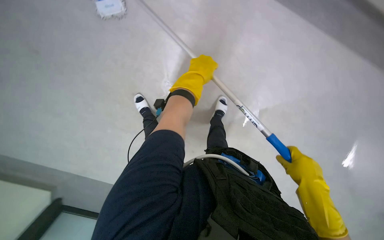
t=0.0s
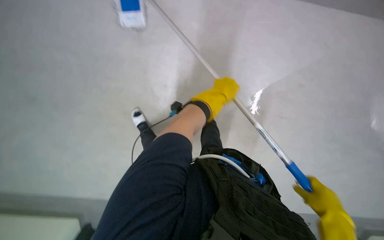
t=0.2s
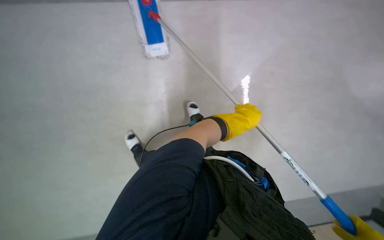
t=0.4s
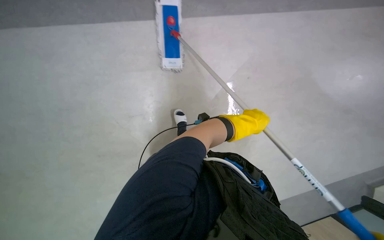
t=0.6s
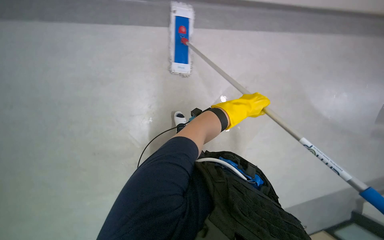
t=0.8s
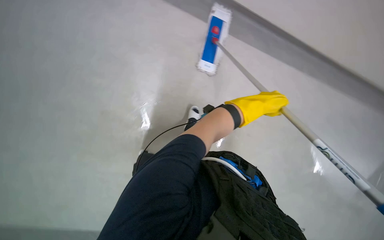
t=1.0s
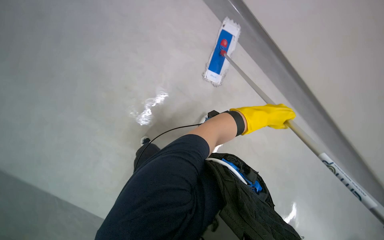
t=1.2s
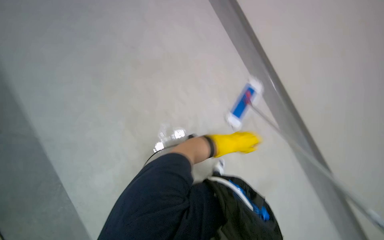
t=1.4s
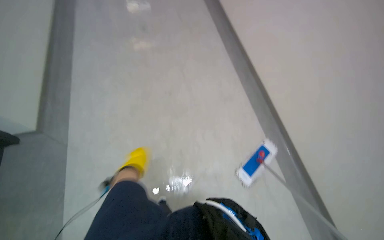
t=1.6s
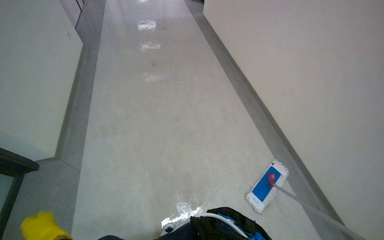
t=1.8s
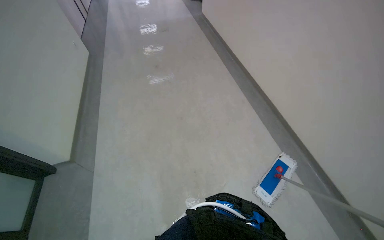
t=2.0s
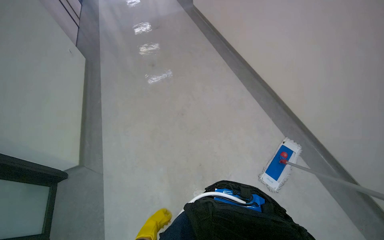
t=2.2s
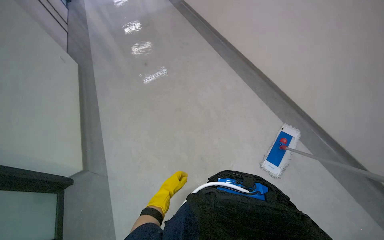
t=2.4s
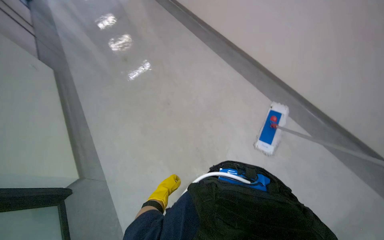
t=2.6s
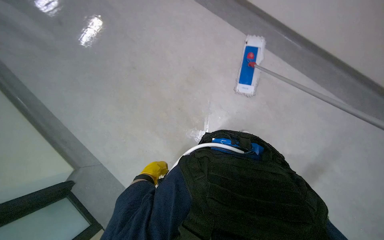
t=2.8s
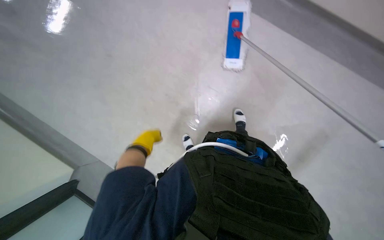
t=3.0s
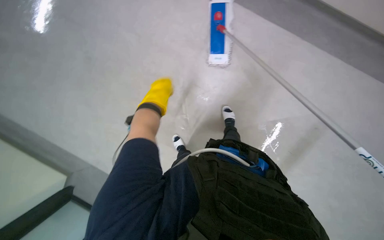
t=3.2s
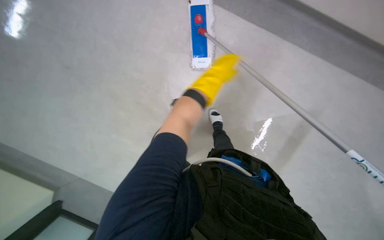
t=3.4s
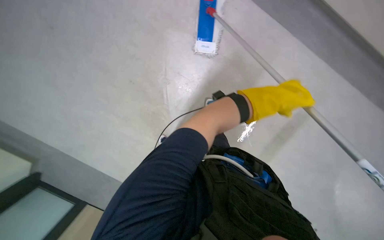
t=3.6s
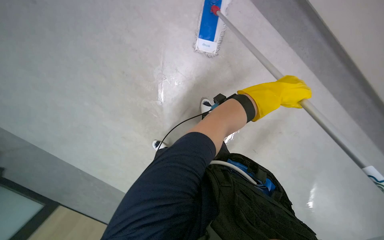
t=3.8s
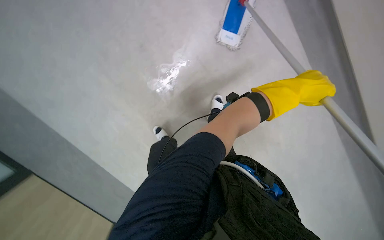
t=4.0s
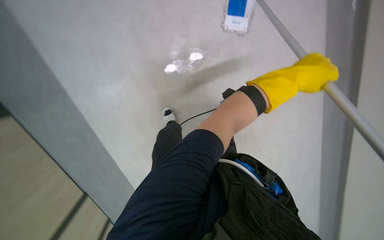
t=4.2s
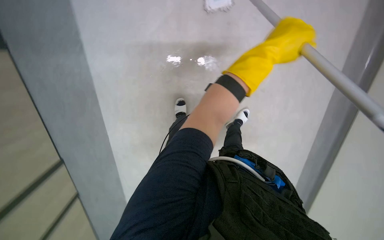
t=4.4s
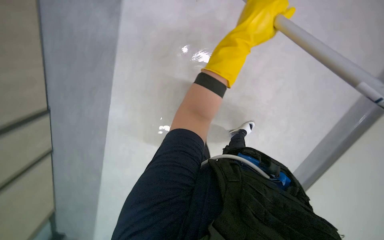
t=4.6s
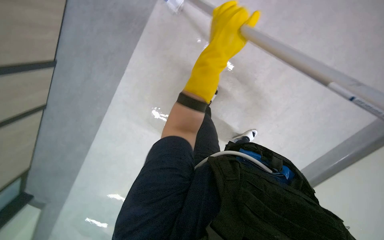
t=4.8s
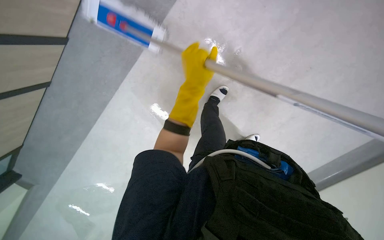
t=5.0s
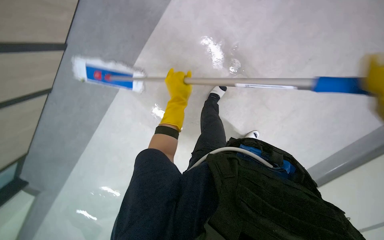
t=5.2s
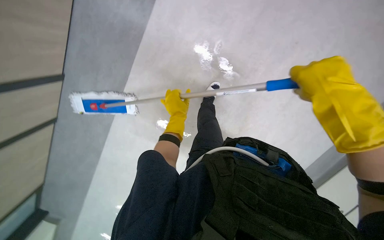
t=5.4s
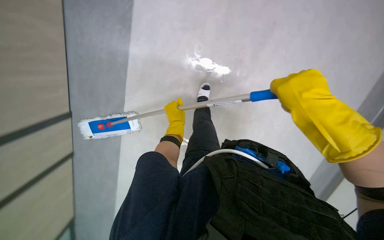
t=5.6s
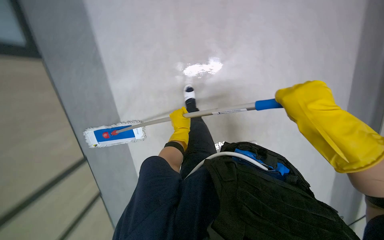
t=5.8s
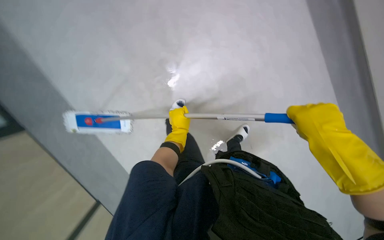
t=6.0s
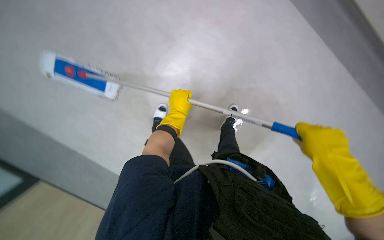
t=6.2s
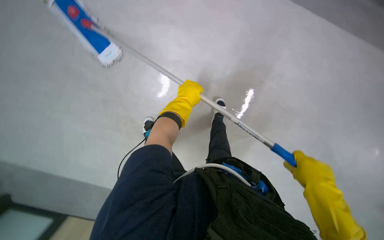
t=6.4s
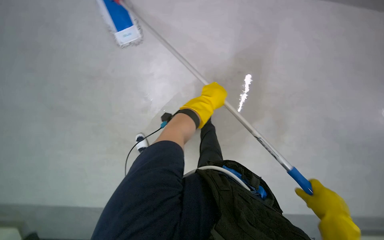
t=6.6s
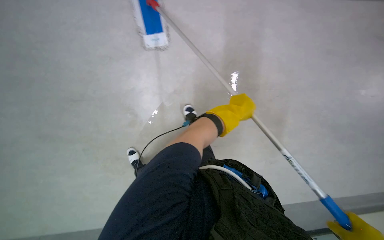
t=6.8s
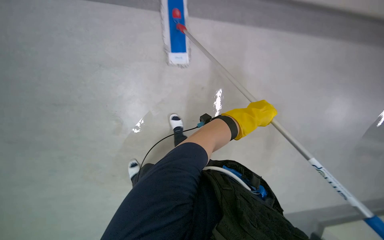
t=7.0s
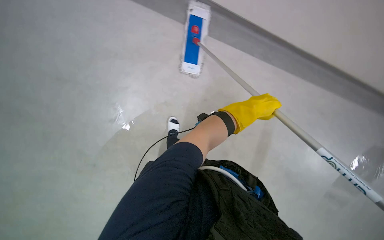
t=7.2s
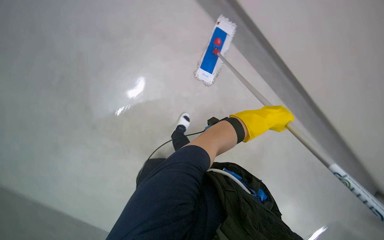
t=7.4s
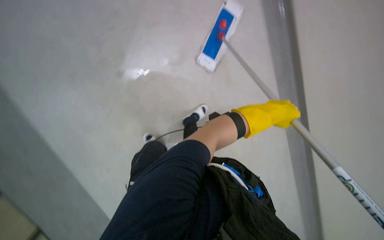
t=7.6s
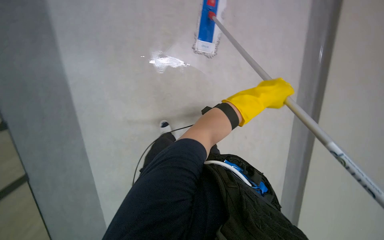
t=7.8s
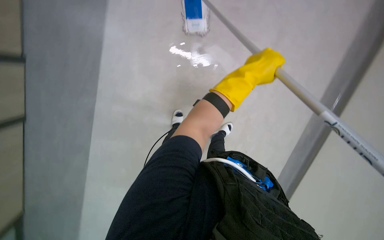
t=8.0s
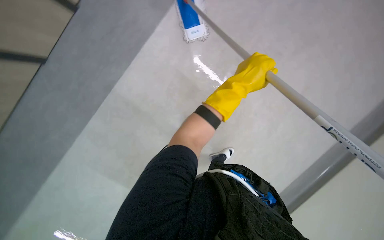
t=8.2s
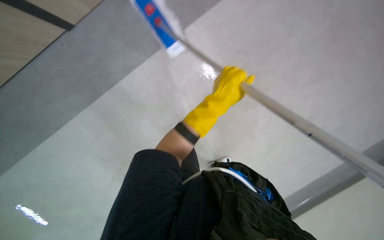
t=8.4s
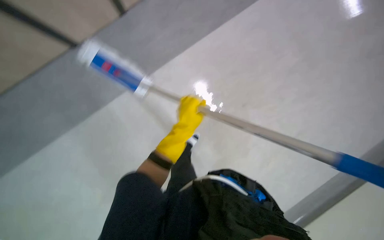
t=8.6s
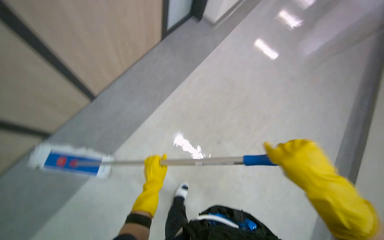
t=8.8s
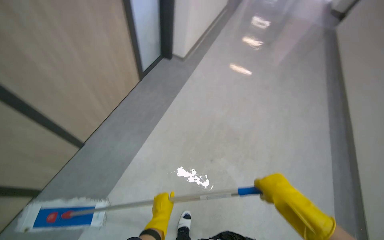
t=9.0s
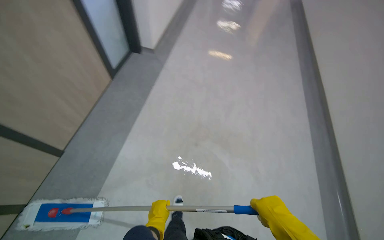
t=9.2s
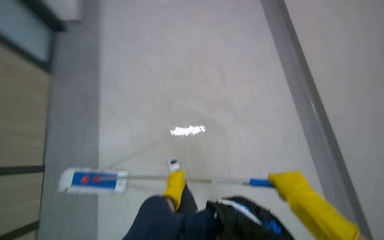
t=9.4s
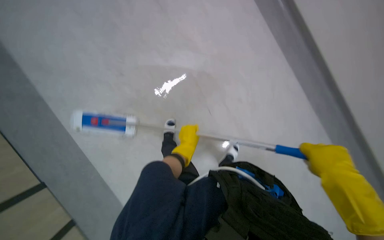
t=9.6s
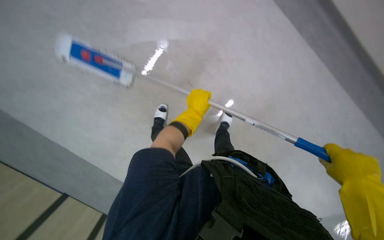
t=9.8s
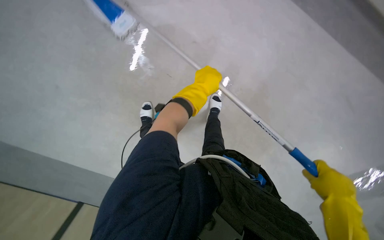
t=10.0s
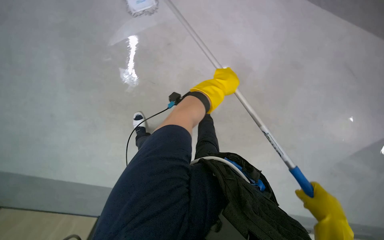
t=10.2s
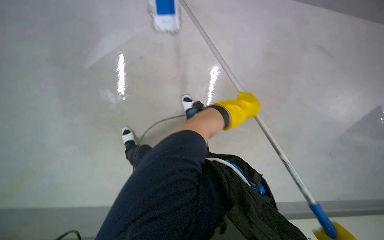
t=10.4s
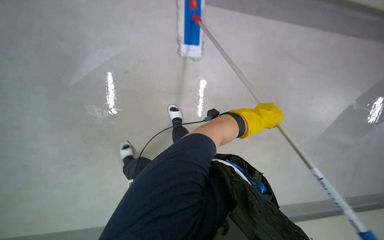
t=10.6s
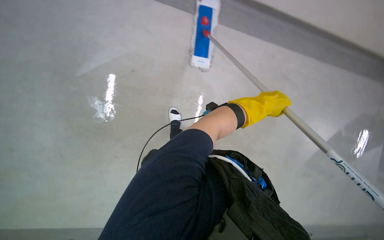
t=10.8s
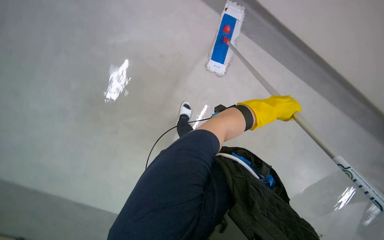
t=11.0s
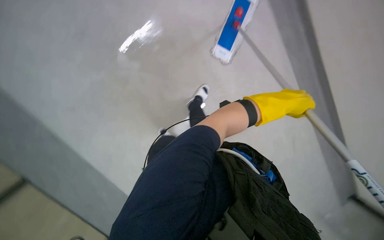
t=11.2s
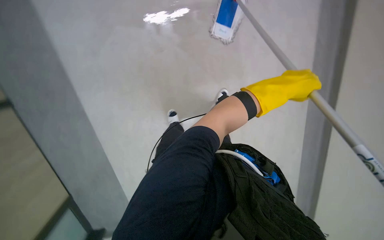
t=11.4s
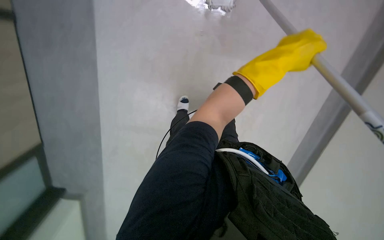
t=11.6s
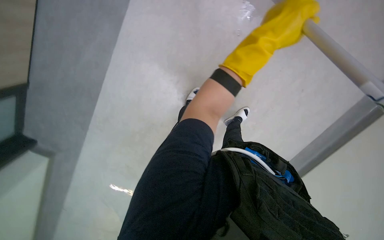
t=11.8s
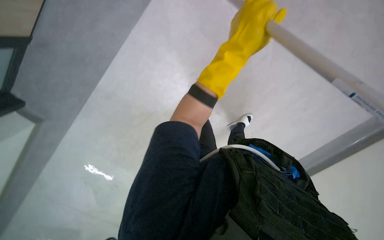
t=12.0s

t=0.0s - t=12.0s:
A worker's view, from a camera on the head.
Job: mopping floor.
The whole recording: Mopping hallway floor. The worker mops the hallway floor with a long-handled mop.
t=0.0s - t=1.6s: The wearer's head swings some 35 degrees to the left. The camera pitches upward, by roughly 50 degrees.
t=1.6s - t=3.0s: The view tilts roughly 25 degrees downward. Everything in view rotates some 50 degrees counterclockwise.
t=3.0s - t=4.4s: The camera pitches downward, by roughly 20 degrees.
t=4.4s - t=6.0s: The wearer looks about 25 degrees further downward.
t=6.0s - t=7.6s: The view swings approximately 20 degrees to the right. The scene rotates clockwise by some 50 degrees.
t=7.6s - t=9.0s: The left hand is displaced down the picture and to the left by some 35 cm.
t=10.4s - t=12.0s: The left hand moves to the left, about 15 cm.

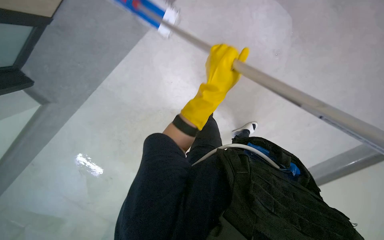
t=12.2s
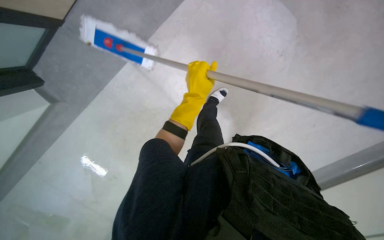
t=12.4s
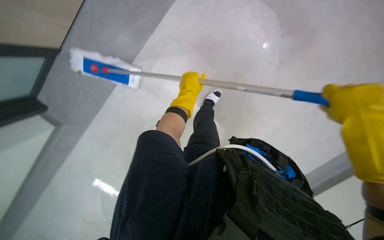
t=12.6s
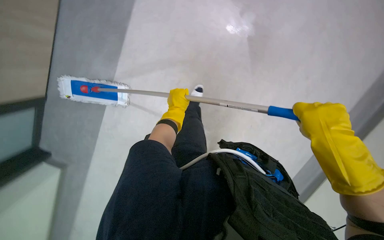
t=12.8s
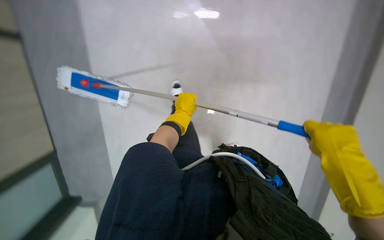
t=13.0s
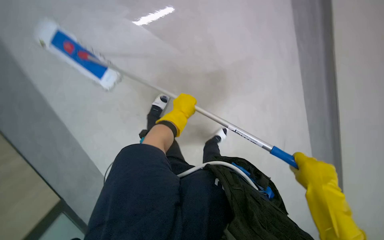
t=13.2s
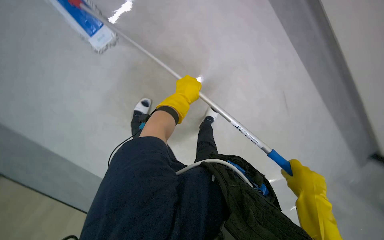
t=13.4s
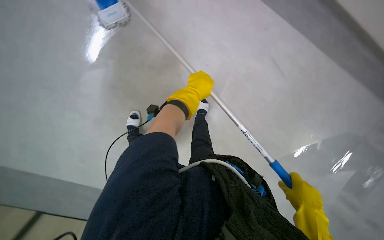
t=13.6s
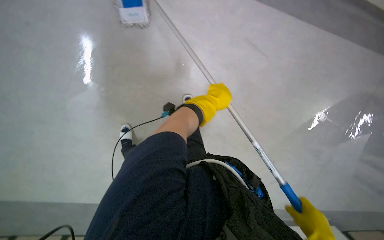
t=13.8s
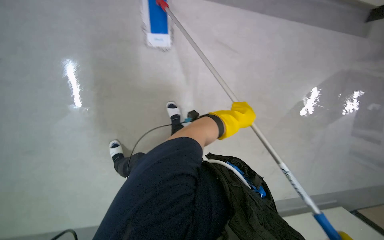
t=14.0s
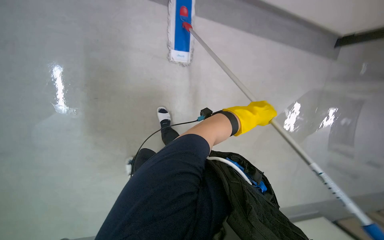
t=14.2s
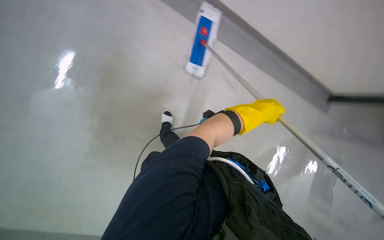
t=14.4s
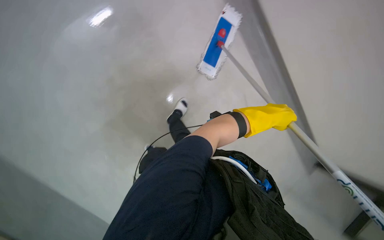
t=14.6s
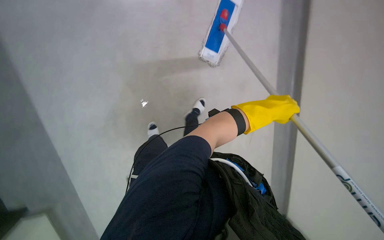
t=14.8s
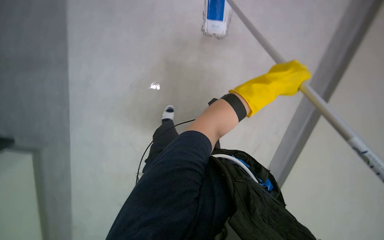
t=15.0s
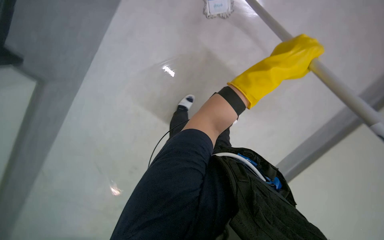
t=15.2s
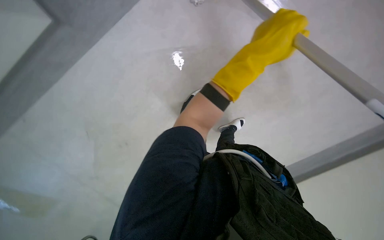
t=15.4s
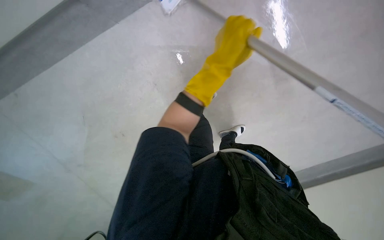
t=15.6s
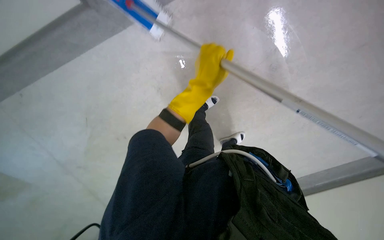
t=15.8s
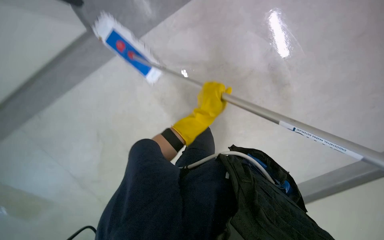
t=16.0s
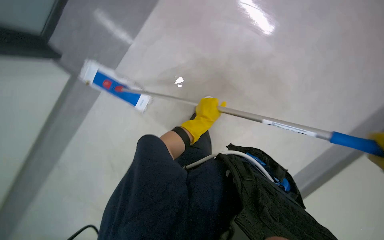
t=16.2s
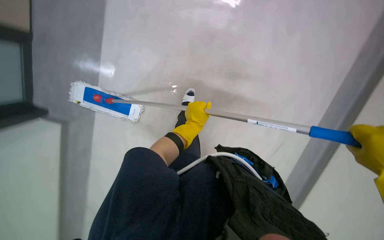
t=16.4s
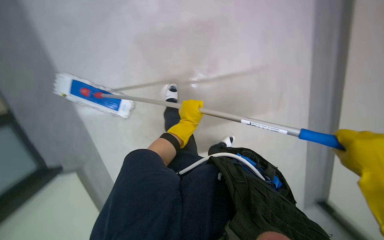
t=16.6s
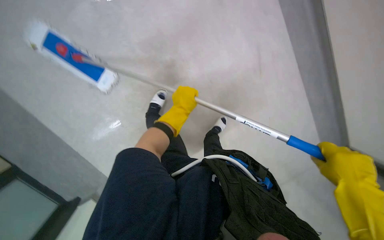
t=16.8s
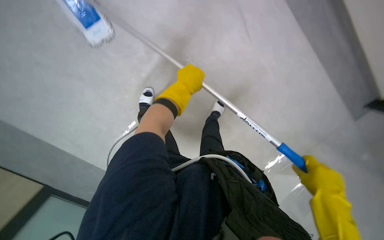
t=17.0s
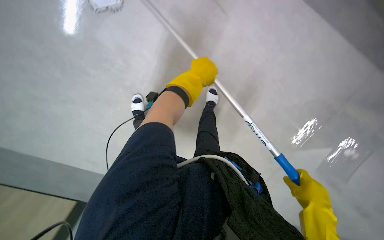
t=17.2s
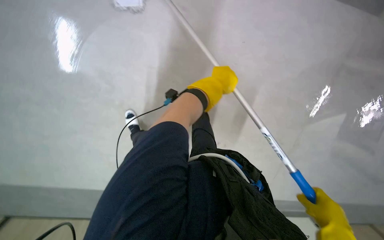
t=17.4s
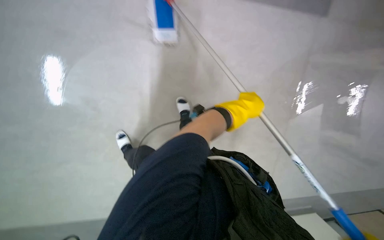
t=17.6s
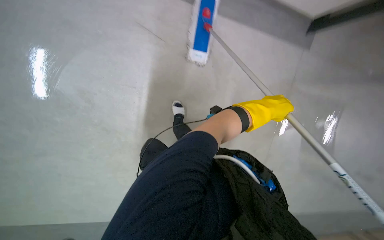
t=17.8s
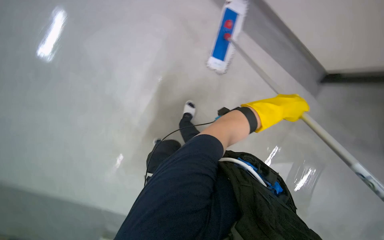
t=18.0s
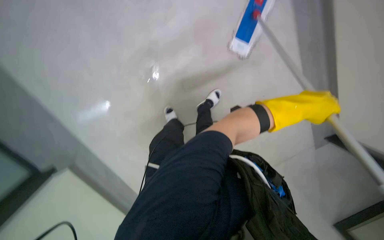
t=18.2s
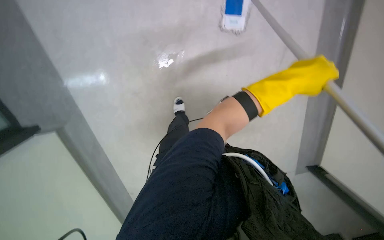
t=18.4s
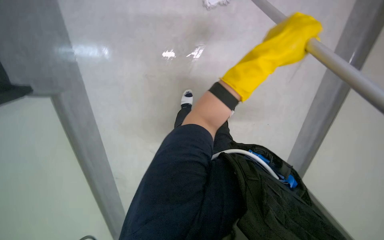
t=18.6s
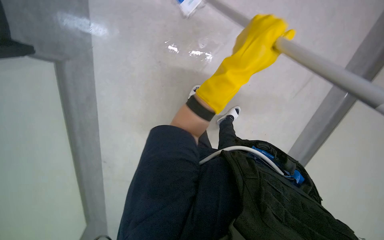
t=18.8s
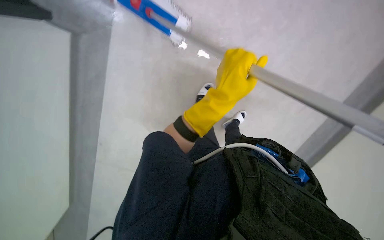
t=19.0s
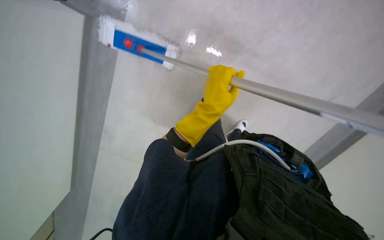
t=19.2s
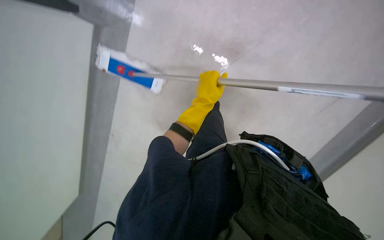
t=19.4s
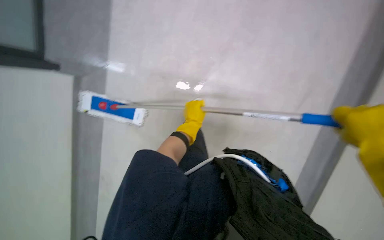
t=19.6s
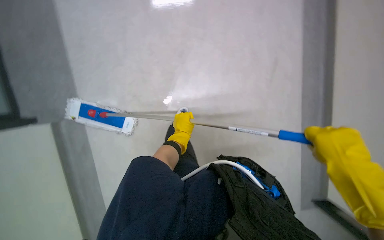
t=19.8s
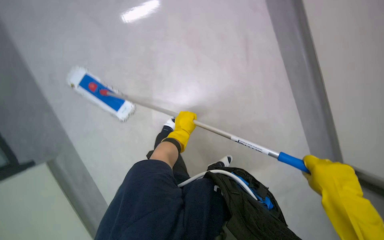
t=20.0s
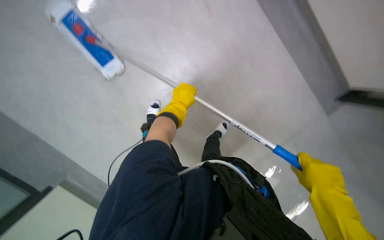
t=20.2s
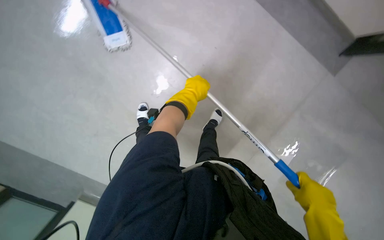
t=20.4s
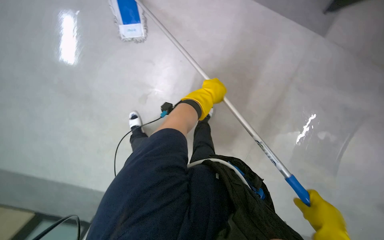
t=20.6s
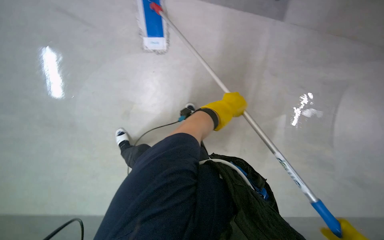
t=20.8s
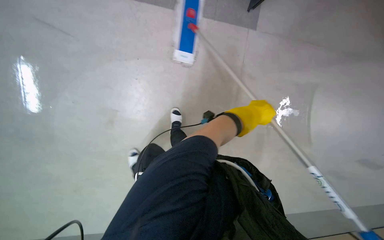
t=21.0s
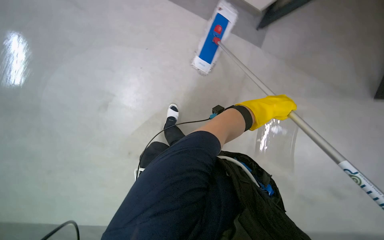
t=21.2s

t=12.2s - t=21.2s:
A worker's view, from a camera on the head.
Job: mopping floor.
The whole recording: Mopping hallway floor. The worker mops the hallway floor with a long-handled mop.
t=13.8s - t=15.2s: The head rotates roughly 20 degrees to the left.
t=15.2s - t=16.6s: The left hand moves to the left, farther from the camera and down the picture, some 25 cm.
t=16.6s - t=18.2s: The scene rotates clockwise by roughly 45 degrees.
t=18.2s - t=19.8s: The camera pitches upward, by some 20 degrees. The left hand goes about 15 cm to the left.
t=19.8s - t=21.2s: The scene turns approximately 60 degrees clockwise in the picture.
